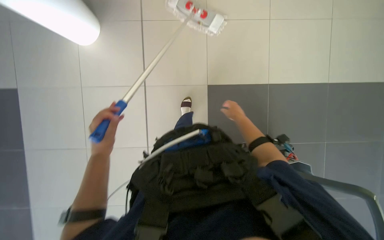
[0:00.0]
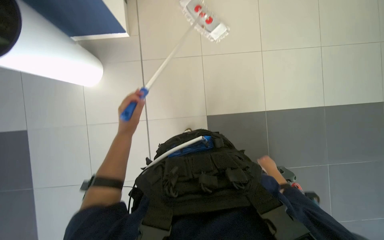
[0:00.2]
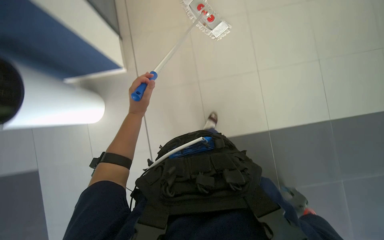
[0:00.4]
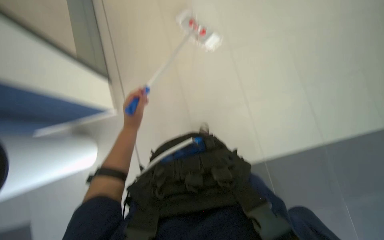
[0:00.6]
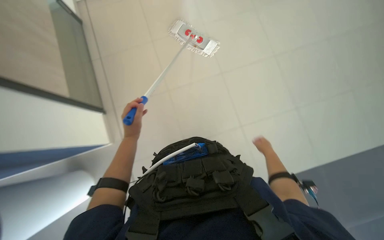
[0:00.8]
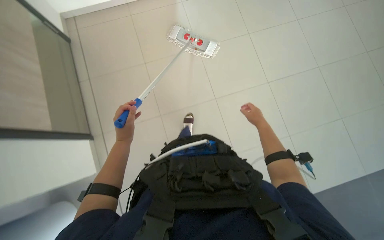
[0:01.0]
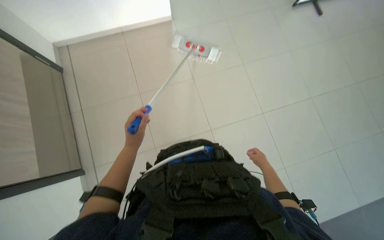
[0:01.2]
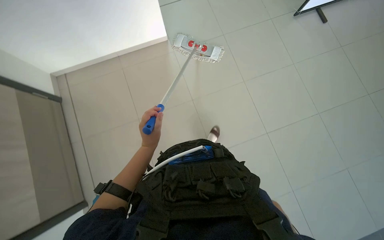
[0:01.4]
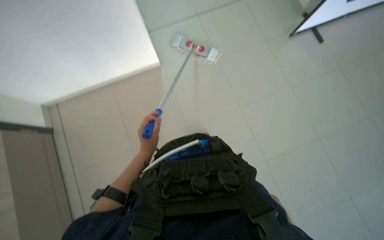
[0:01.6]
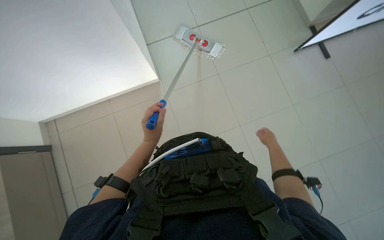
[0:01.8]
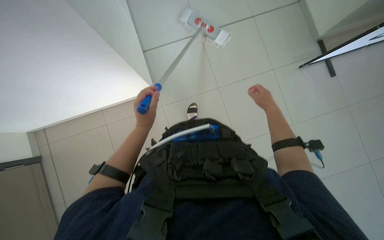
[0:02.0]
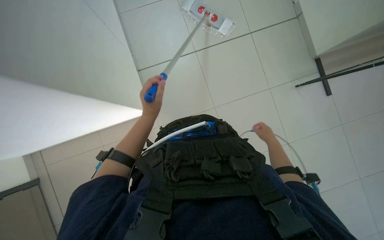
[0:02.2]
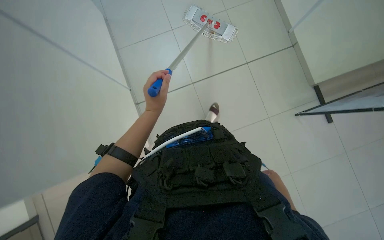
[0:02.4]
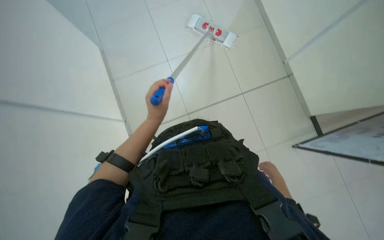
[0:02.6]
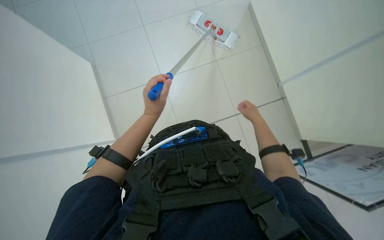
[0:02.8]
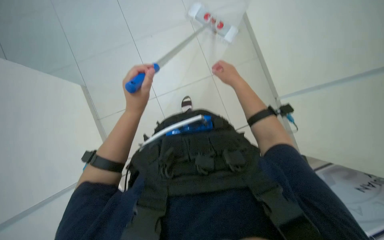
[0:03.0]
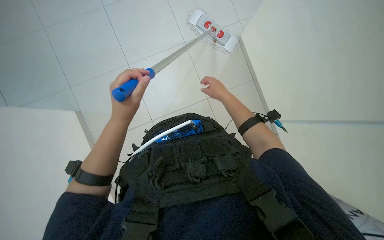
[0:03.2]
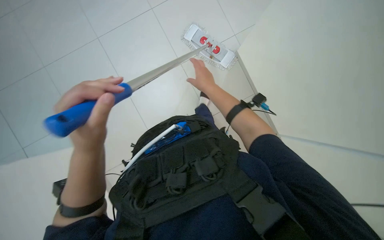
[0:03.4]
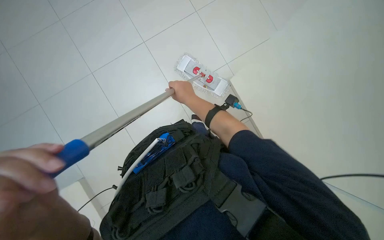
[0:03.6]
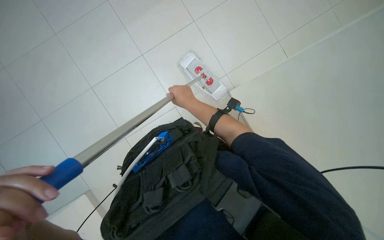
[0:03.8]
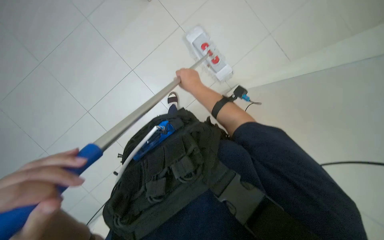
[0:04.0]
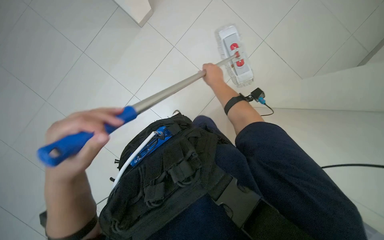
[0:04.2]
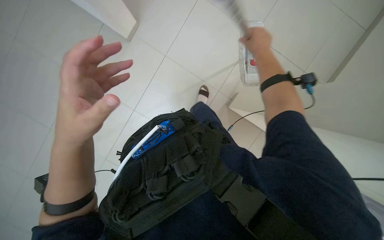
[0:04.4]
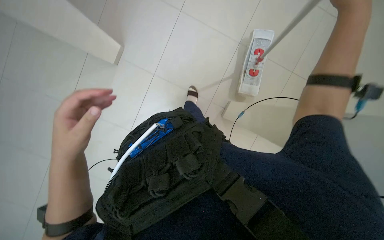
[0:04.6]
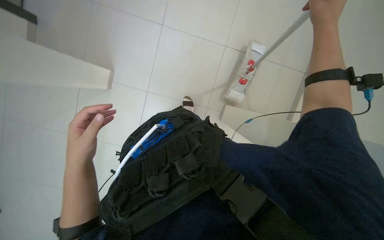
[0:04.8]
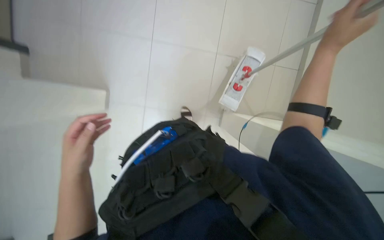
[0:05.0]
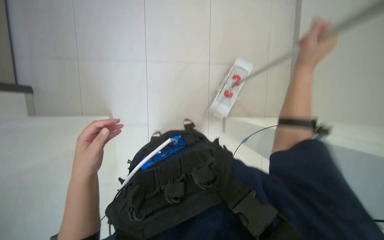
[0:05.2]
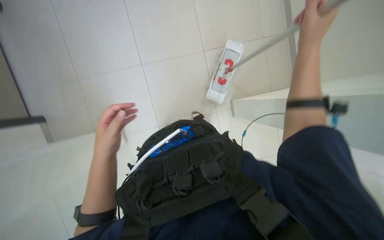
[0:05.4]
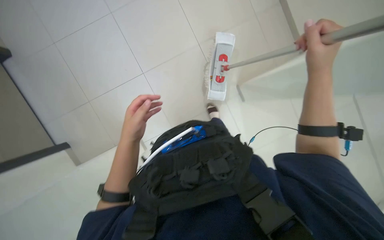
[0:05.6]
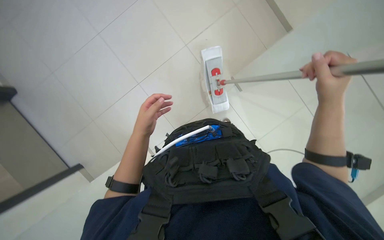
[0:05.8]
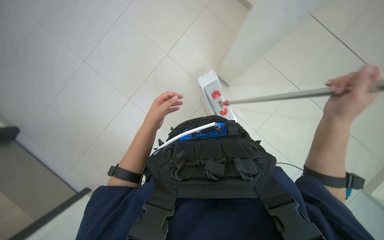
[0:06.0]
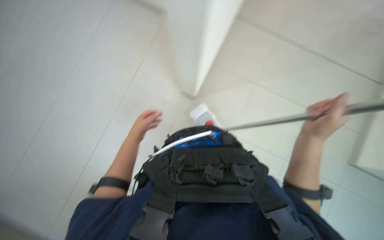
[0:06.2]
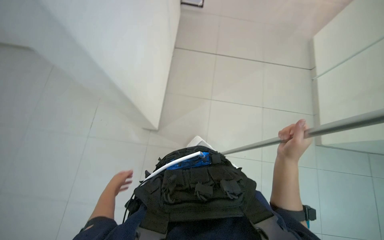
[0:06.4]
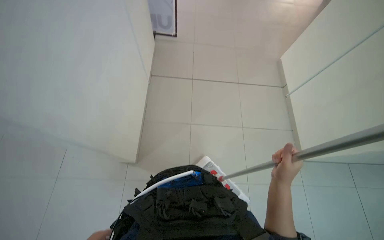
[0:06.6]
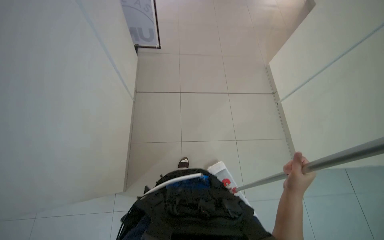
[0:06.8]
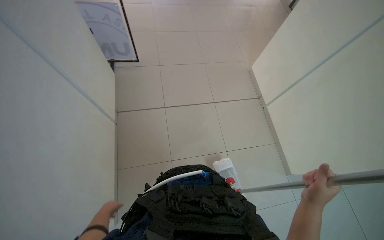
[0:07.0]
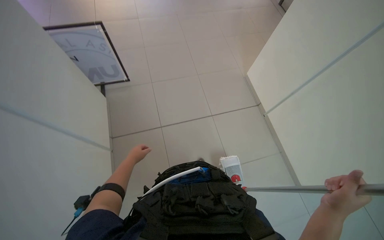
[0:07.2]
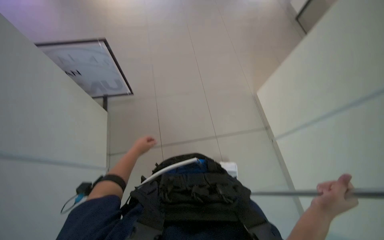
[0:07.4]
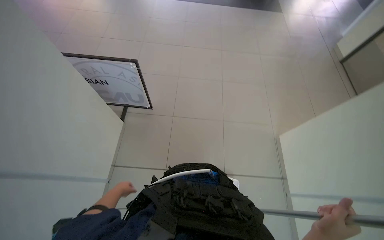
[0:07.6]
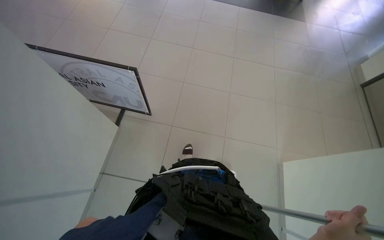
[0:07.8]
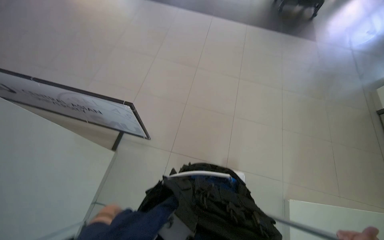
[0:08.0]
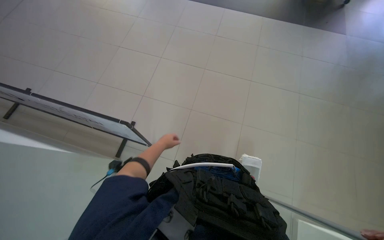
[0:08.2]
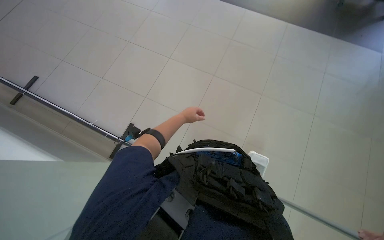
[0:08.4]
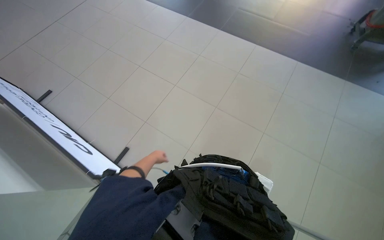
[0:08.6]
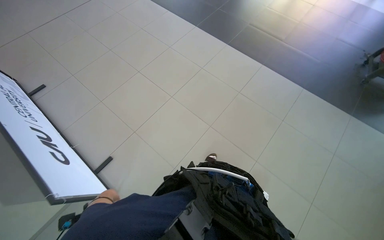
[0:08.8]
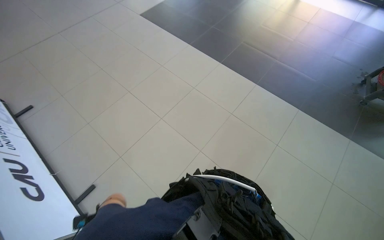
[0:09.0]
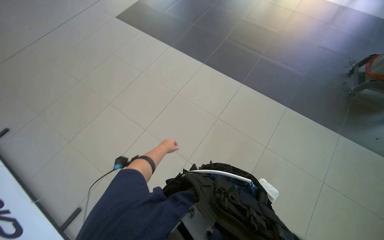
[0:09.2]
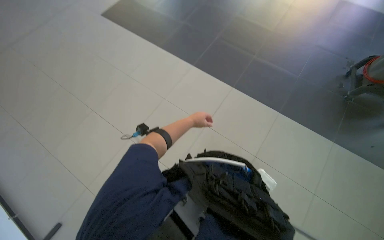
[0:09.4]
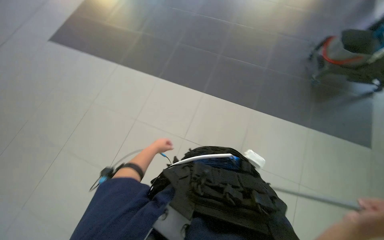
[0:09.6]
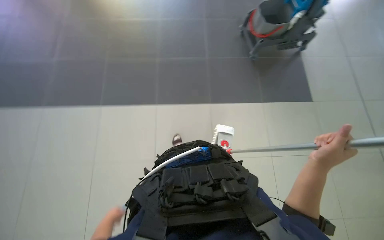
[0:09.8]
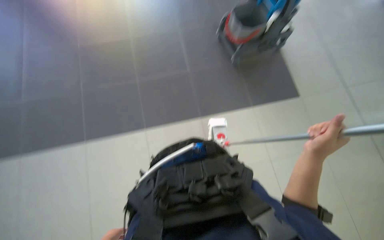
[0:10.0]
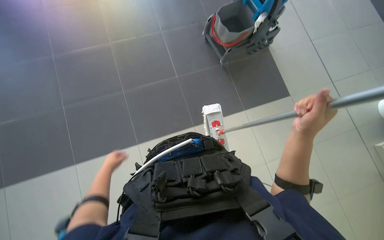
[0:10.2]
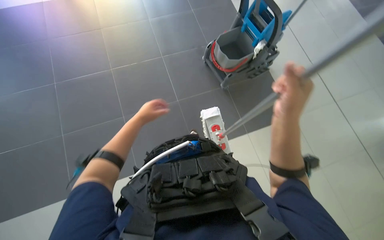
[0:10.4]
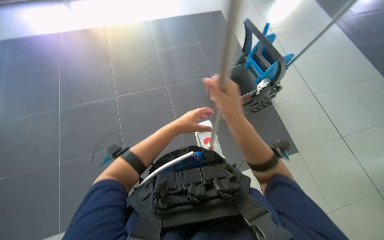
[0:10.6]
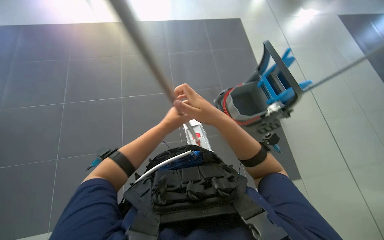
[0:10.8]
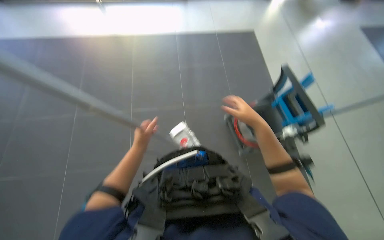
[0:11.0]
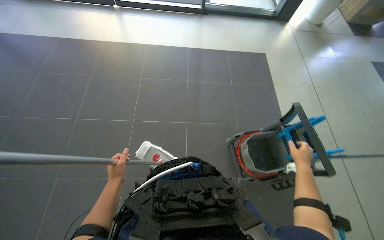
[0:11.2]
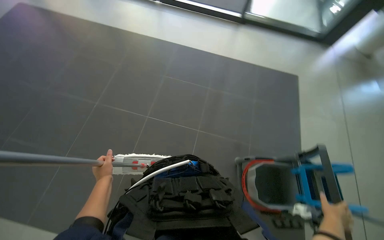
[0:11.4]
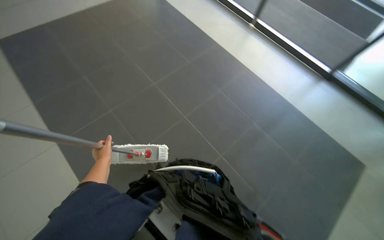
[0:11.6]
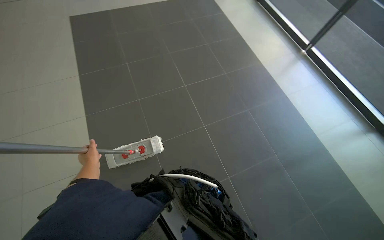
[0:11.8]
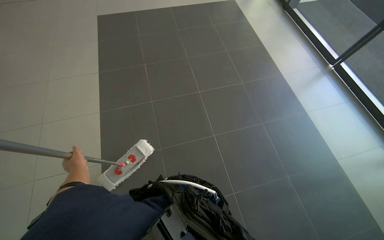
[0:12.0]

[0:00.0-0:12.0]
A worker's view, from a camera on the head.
Job: mopping floor.
The whole recording: Mopping floor. The worker continues mopping the tiled floor with a white mop head.
0:00.0 to 0:01.6: The camera travels about 50 cm.
0:01.6 to 0:03.0: The wearer moves about 60 cm.
0:04.4 to 0:06.0: The view tilts about 20 degrees upward. The right hand travels nearer to the camera and to the right by approximately 25 cm, while the left hand moves farther from the camera, about 15 cm.
0:06.0 to 0:07.6: The wearer looks some 45 degrees further upward.
0:10.4 to 0:12.0: The wearer moves roughly 90 cm. The wearer's head swings roughly 40 degrees to the left.

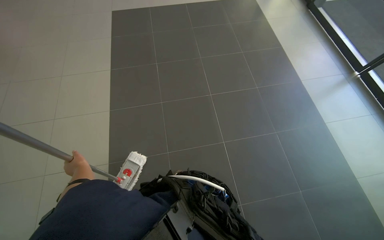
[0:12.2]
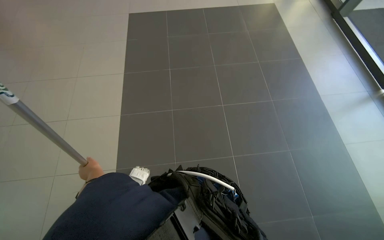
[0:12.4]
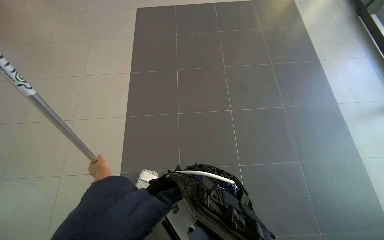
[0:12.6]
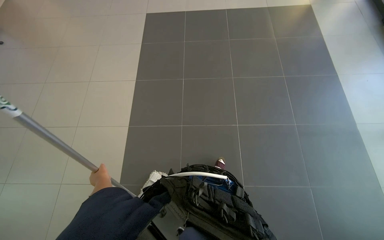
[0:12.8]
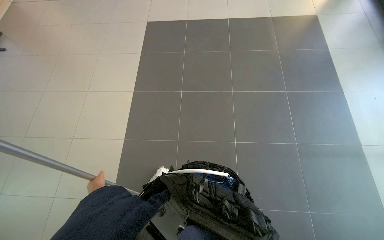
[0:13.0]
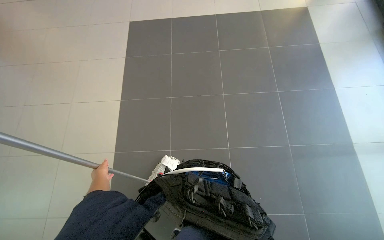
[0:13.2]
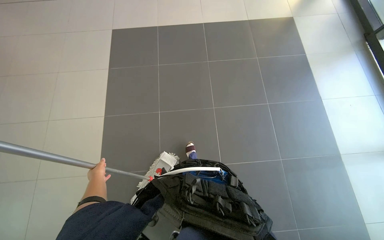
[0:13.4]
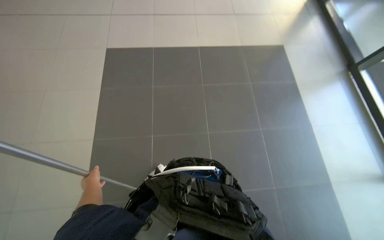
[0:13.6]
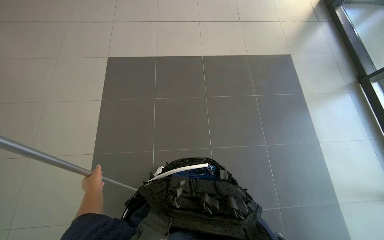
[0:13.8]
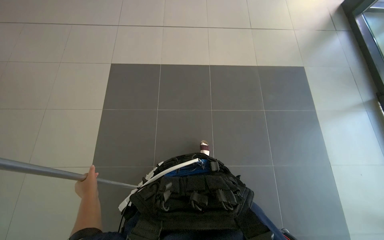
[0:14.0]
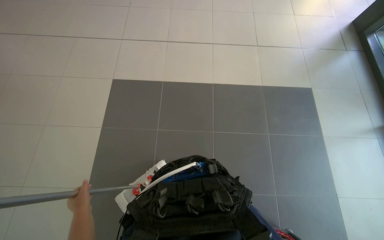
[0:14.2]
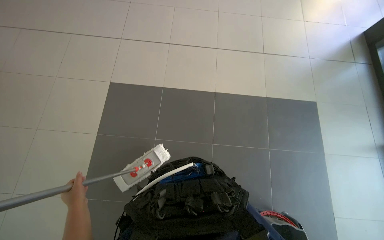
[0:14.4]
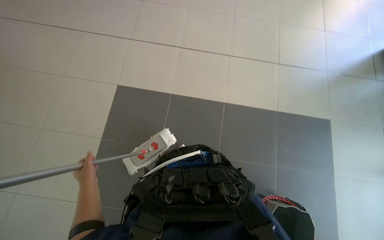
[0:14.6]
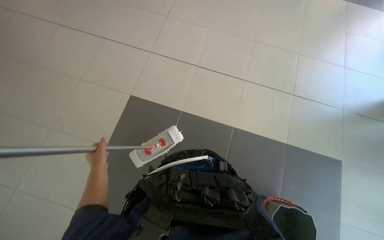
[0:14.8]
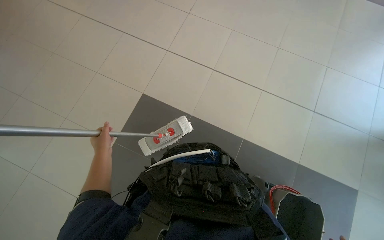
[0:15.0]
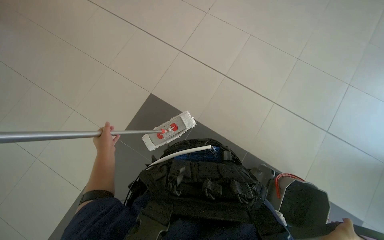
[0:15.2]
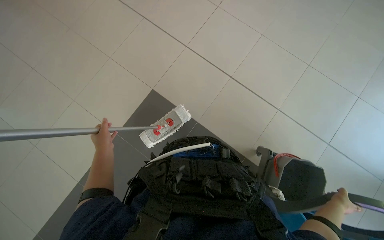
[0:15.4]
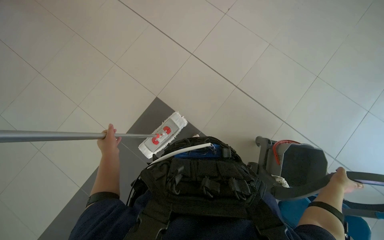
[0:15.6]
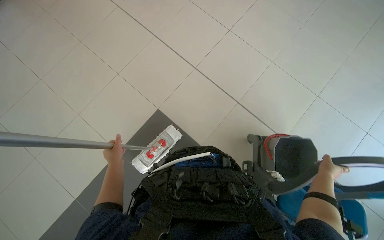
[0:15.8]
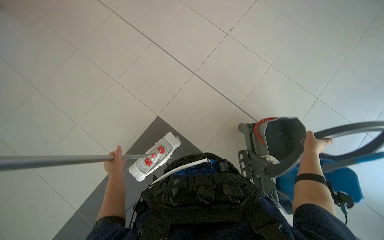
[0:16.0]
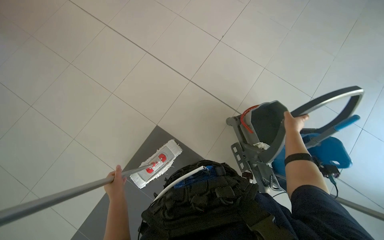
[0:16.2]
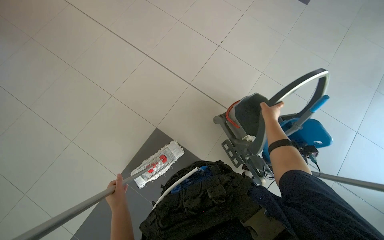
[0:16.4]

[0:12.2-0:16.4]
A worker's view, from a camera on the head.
Job: mopping floor.
The whole recording: Mopping floor. The worker continues mopping the tiled floor with a white mop head.
0:12.2 to 0:13.6: The camera travels roughly 50 cm.
0:15.0 to 0:16.4: The left hand is displaced down the picture and nearer to the camera by about 20 cm.

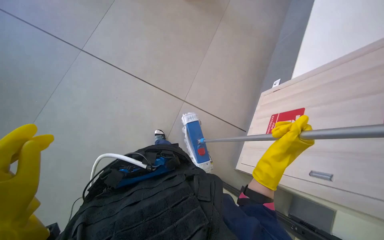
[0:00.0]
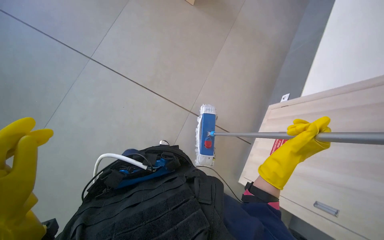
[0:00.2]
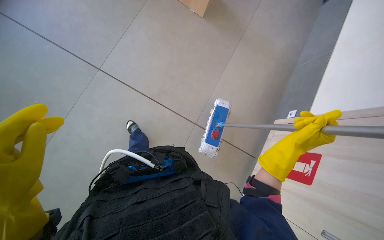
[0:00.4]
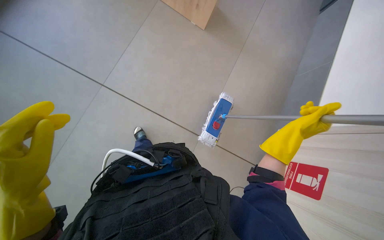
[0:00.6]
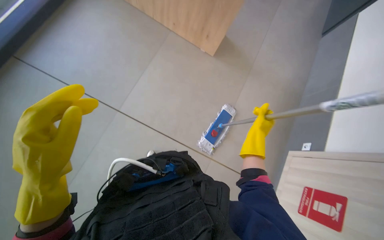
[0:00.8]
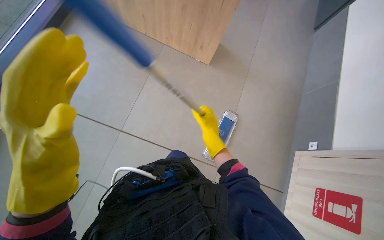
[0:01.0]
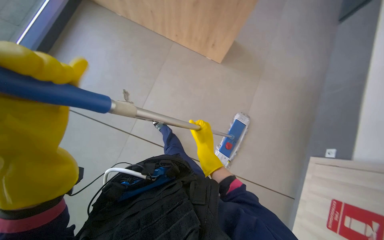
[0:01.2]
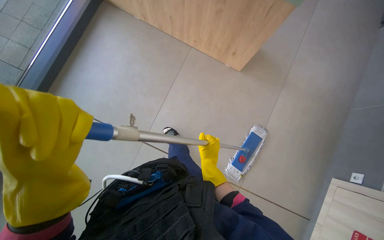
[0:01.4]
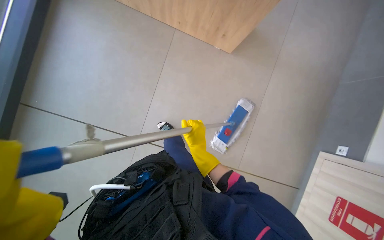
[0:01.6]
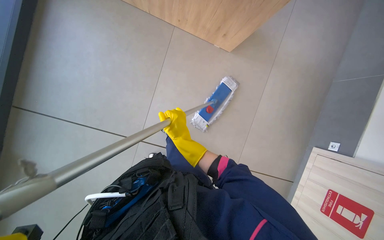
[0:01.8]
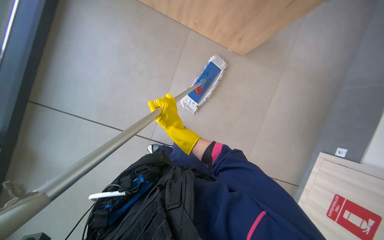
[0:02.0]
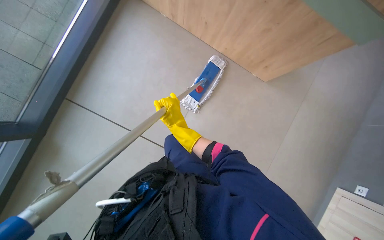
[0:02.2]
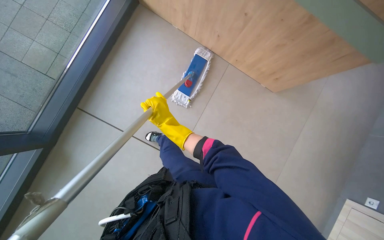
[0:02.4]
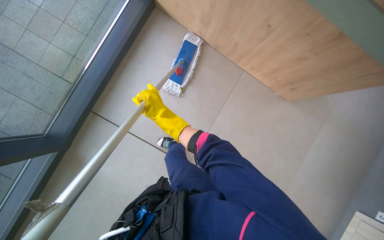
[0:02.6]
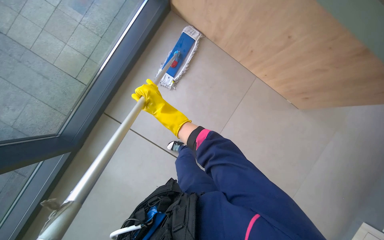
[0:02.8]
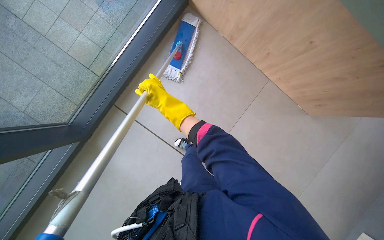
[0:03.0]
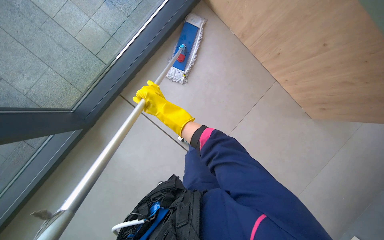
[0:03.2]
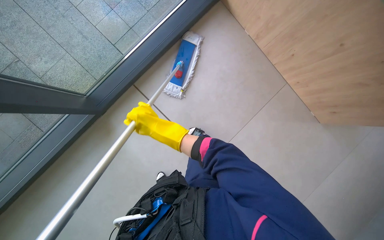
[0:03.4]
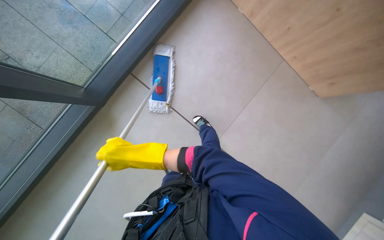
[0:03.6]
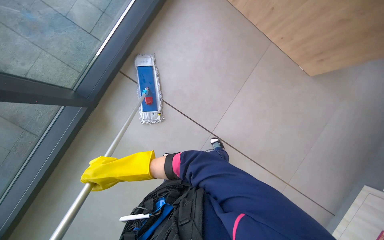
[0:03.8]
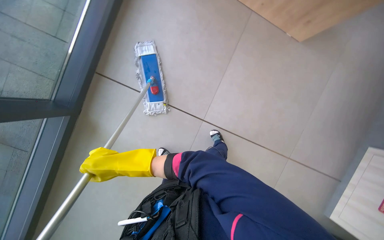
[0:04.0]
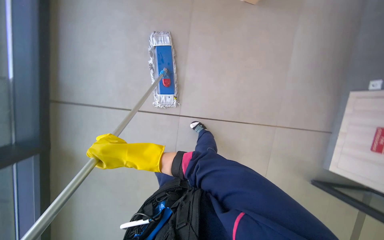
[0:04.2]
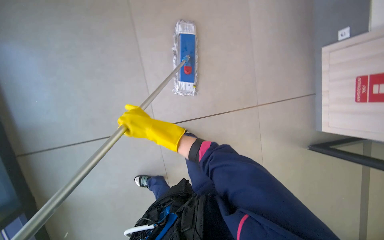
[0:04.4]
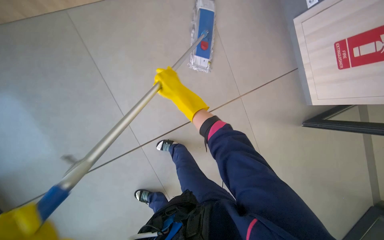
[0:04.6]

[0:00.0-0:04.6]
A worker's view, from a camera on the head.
Job: mopping floor.
The whole recording: Mopping floor. The worker mops the floor with a flat mop.
0:00.0 to 0:01.6: The view pans to the left by roughly 20 degrees. The view tilts approximately 20 degrees upward. The right hand heads to the left and farther from the camera, covering approximately 30 cm.
0:01.6 to 0:03.0: The camera is carried about 40 cm.
0:03.0 to 0:04.6: The camera travels some 40 cm.
